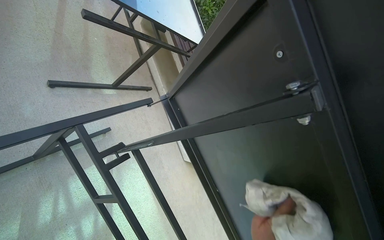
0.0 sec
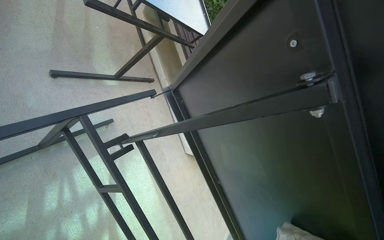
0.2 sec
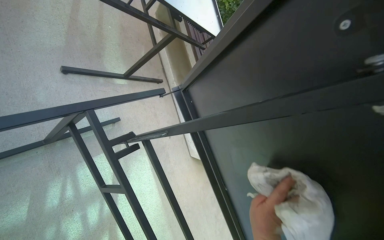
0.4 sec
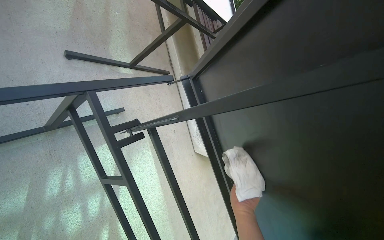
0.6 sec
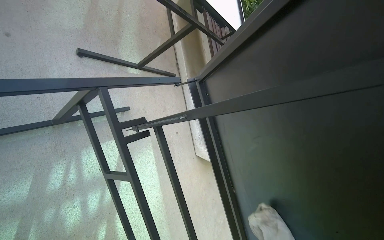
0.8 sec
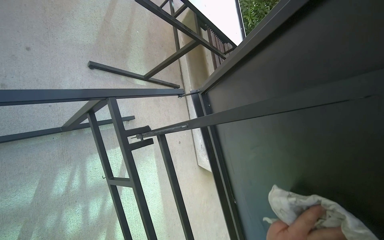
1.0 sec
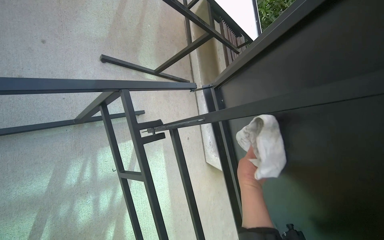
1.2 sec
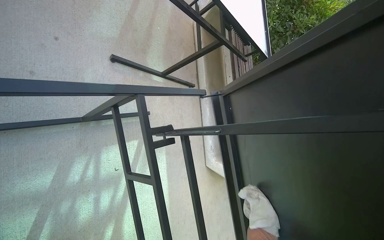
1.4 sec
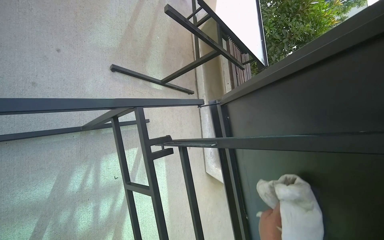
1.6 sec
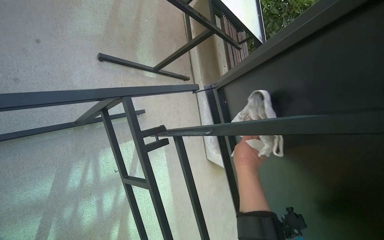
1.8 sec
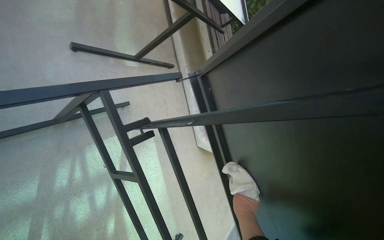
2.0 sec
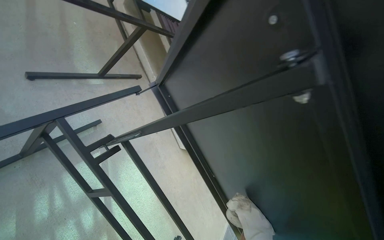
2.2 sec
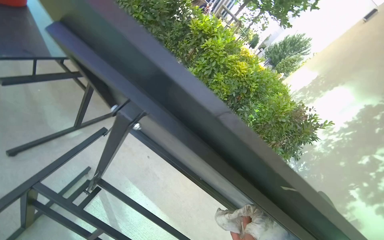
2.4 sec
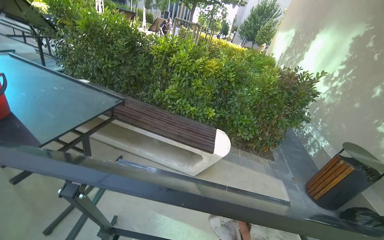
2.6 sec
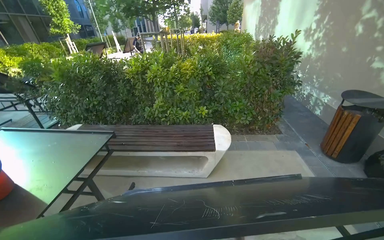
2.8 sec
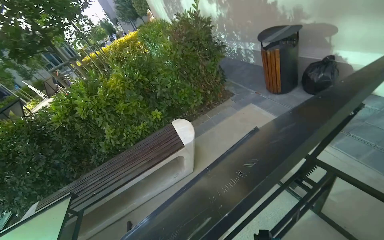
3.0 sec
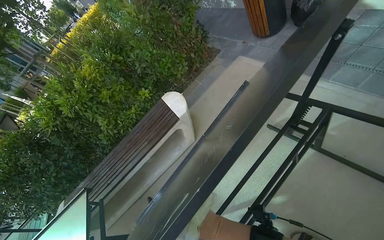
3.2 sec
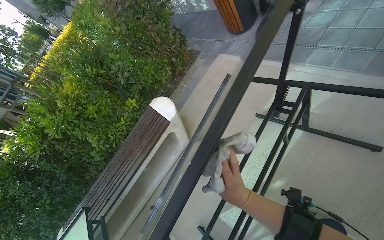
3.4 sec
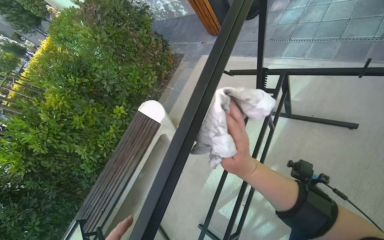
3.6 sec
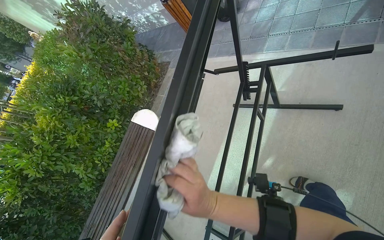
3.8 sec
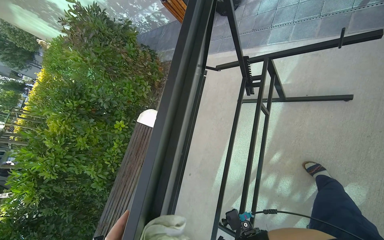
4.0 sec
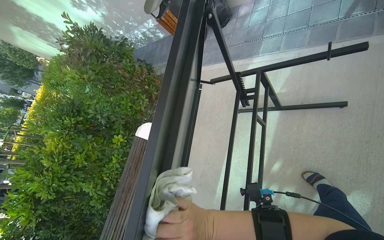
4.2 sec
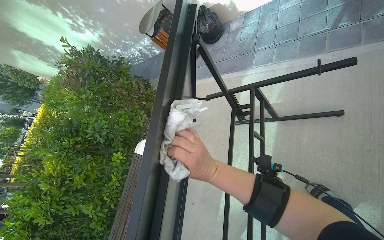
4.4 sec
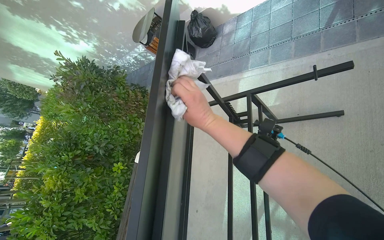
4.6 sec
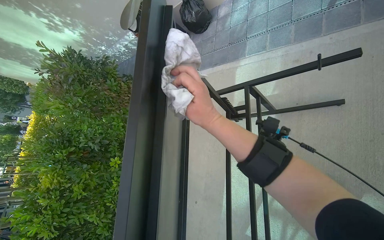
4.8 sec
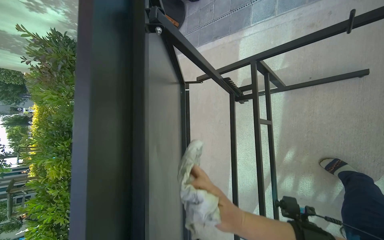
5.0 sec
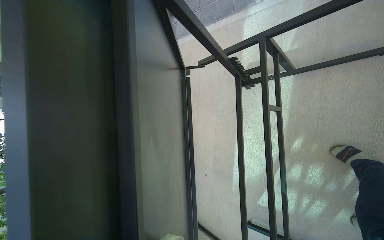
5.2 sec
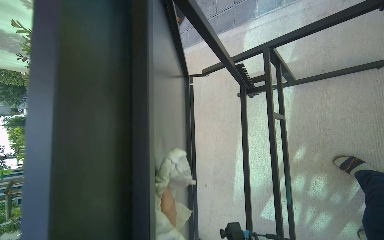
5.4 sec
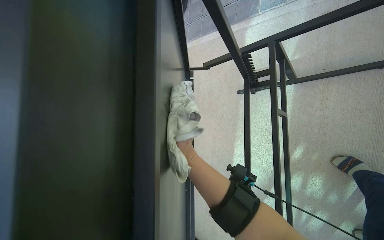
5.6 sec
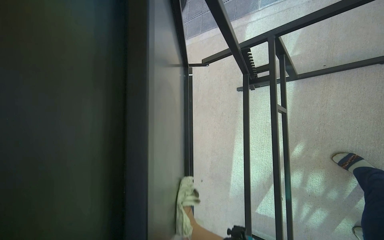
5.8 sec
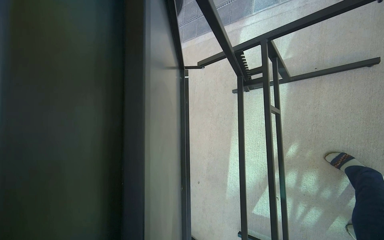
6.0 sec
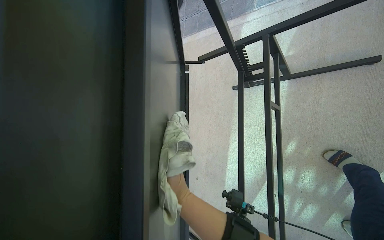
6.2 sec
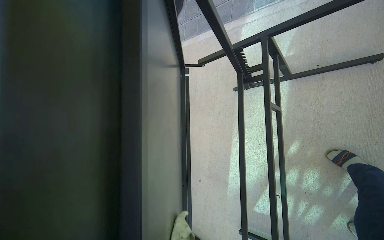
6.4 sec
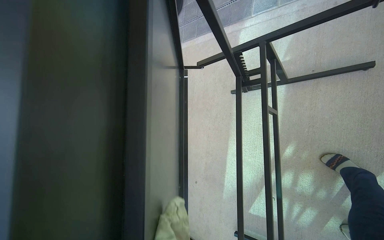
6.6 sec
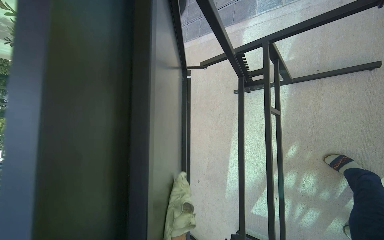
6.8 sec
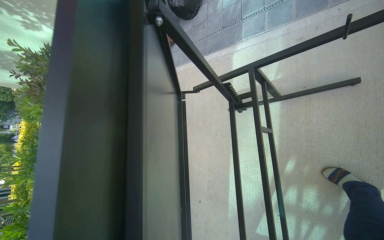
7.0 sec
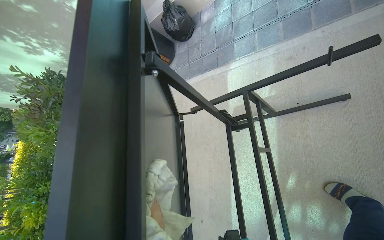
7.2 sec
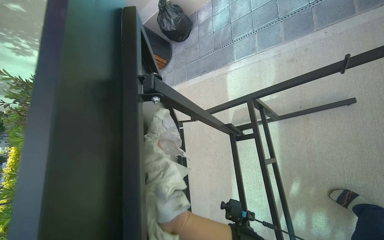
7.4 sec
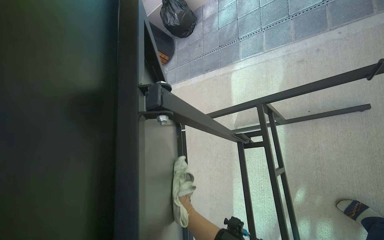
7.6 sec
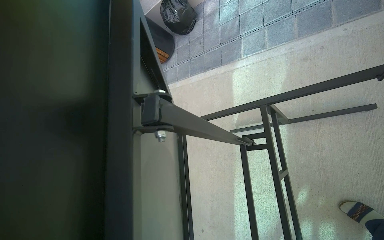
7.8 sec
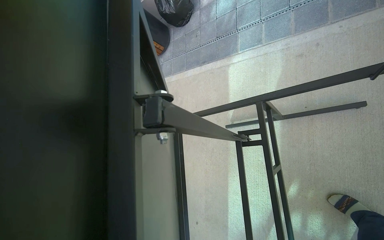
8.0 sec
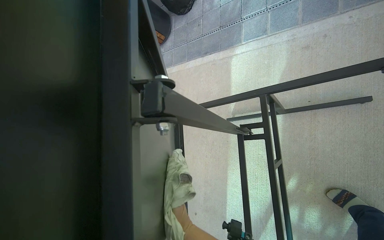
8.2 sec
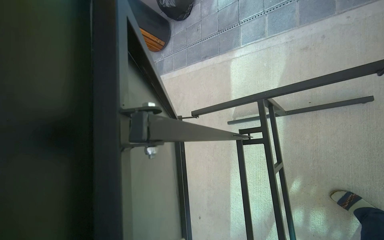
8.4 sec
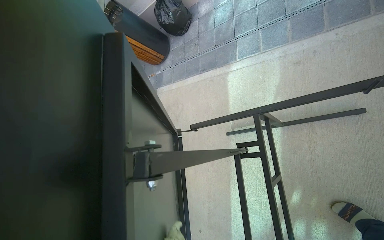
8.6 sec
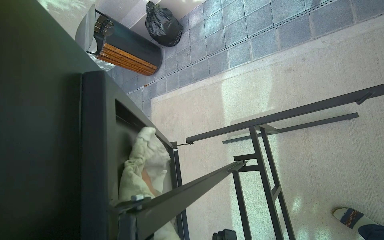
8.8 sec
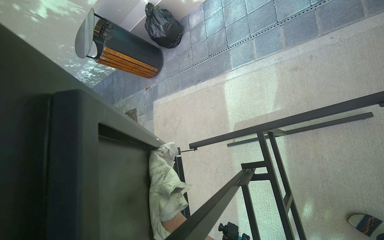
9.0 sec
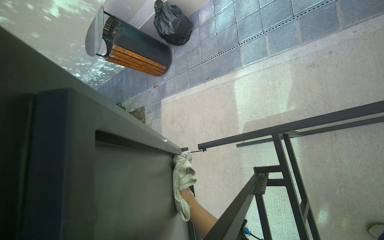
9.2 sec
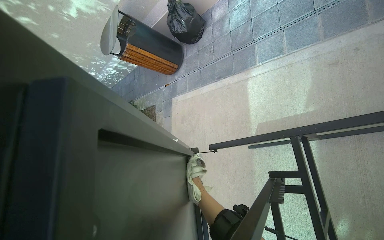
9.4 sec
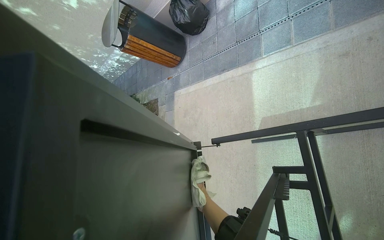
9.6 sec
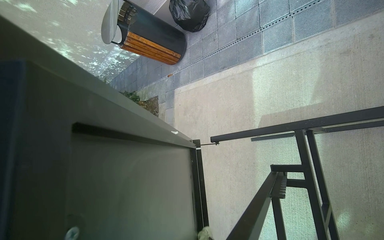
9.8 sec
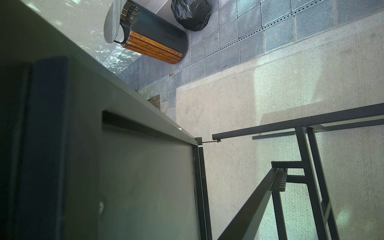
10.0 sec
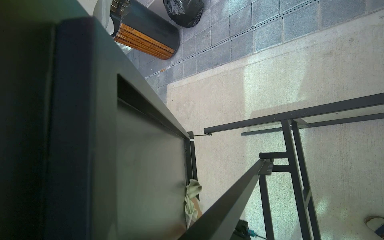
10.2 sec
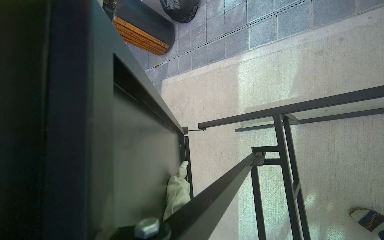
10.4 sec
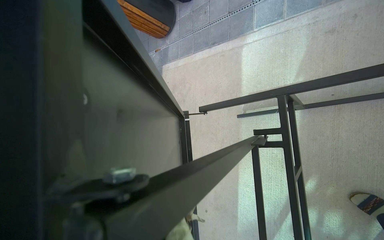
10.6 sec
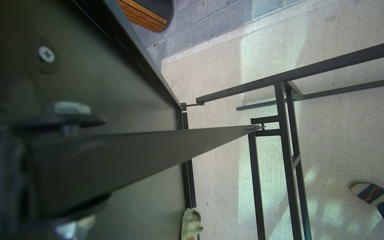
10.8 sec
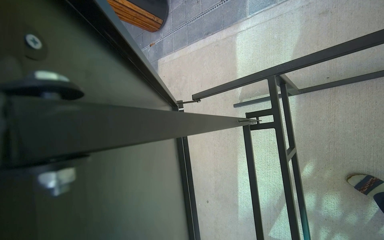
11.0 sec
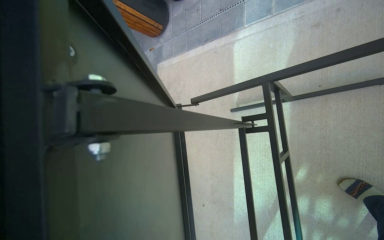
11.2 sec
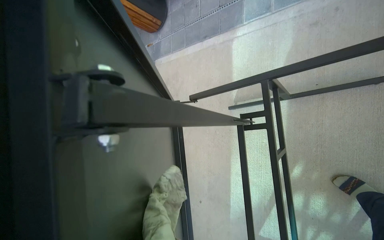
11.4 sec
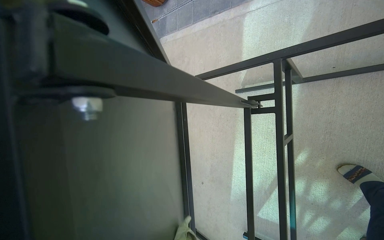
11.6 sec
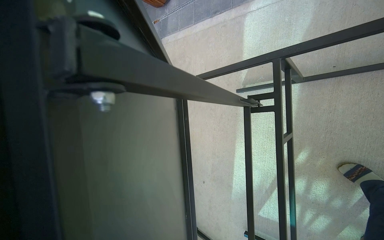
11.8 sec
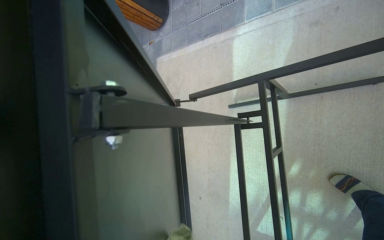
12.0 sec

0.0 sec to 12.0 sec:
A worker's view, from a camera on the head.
Job: wiping surfaces.
The whole recording: Wiping outdoor table frame. The worker wipes the frame and underside of an outdoor table with a cloth.
1.6 sec to 3.0 sec: The wearer moves about 70 cm. The wearer's head swings about 115 degrees to the right.
3.0 sec to 4.4 sec: The scene turns some 50 degrees counterclockwise in the picture.
4.4 sec to 6.0 sec: The view tilts approximately 15 degrees downward. The right hand goes about 35 cm farther from the camera.

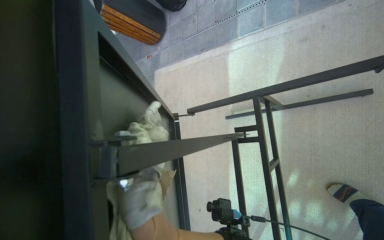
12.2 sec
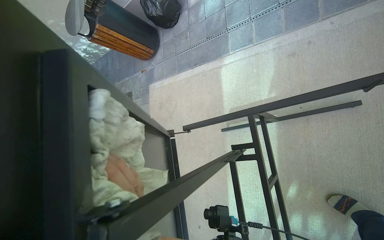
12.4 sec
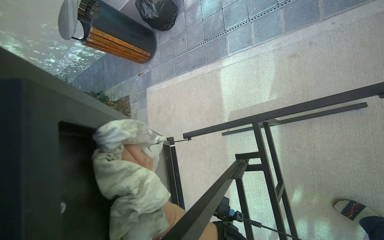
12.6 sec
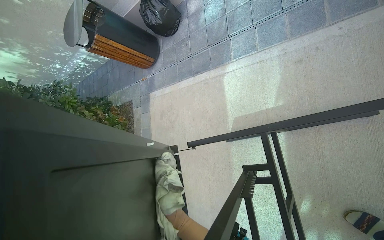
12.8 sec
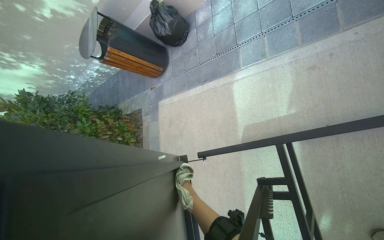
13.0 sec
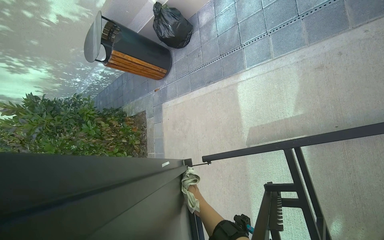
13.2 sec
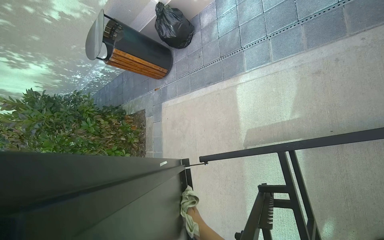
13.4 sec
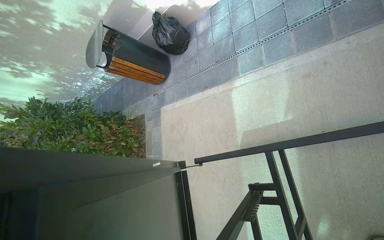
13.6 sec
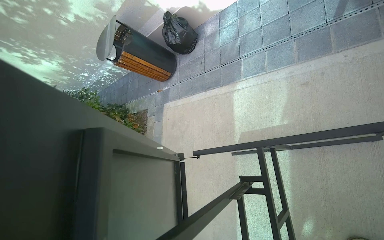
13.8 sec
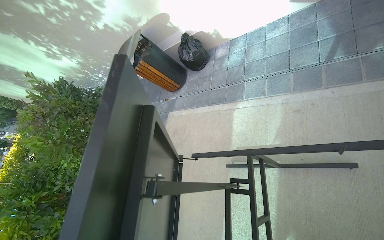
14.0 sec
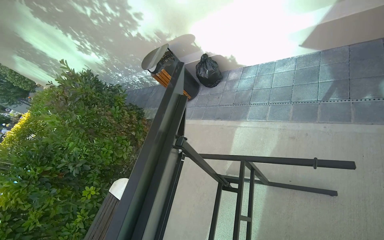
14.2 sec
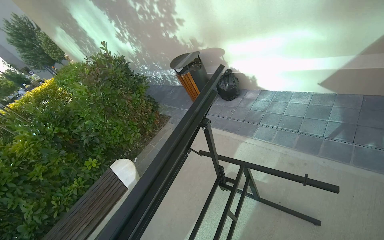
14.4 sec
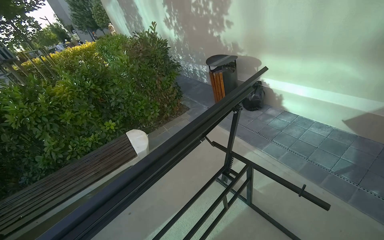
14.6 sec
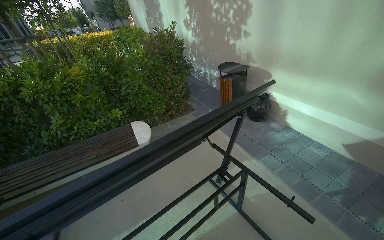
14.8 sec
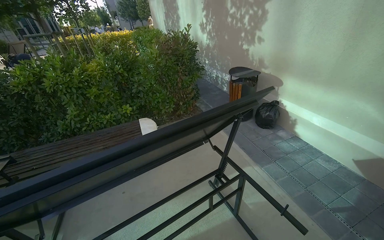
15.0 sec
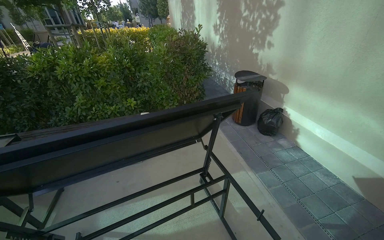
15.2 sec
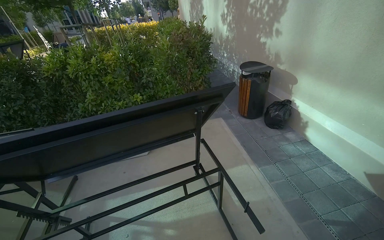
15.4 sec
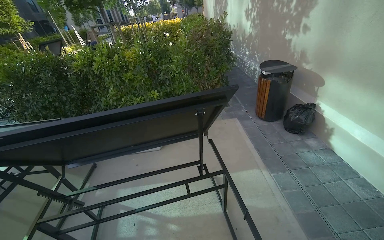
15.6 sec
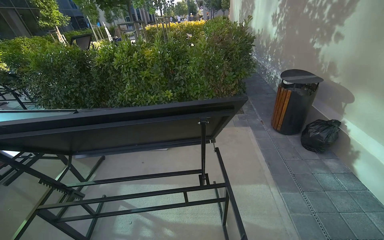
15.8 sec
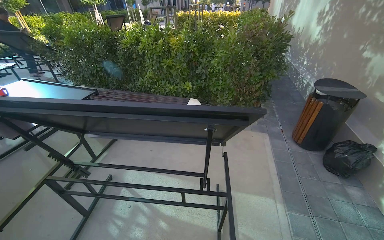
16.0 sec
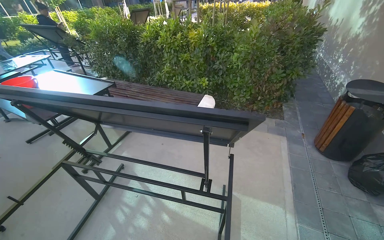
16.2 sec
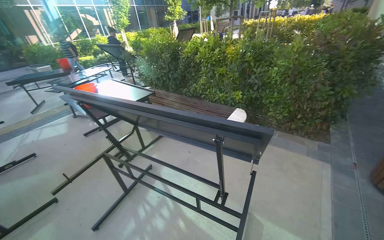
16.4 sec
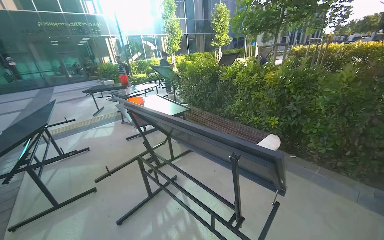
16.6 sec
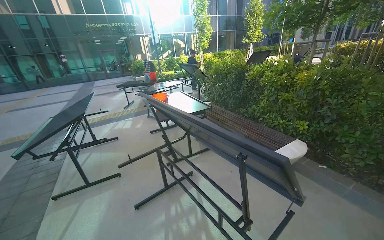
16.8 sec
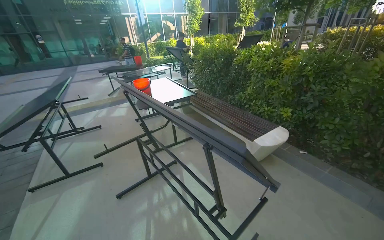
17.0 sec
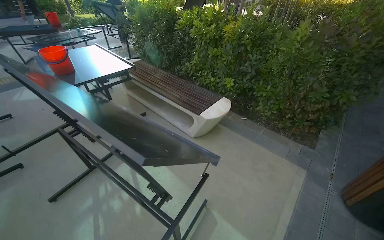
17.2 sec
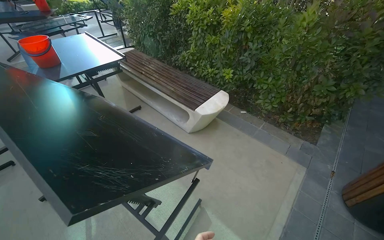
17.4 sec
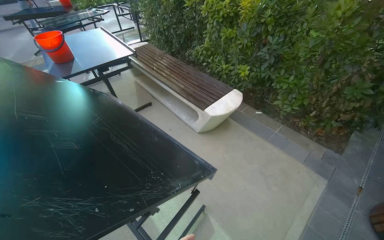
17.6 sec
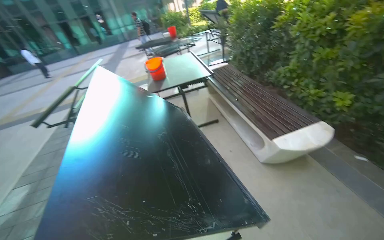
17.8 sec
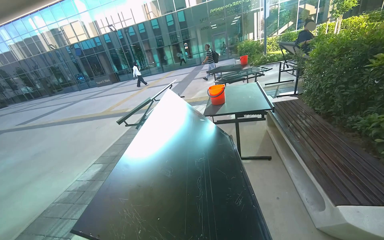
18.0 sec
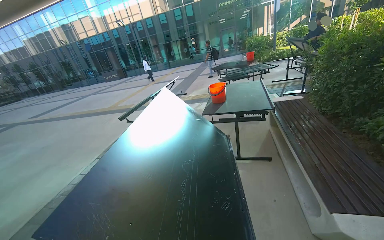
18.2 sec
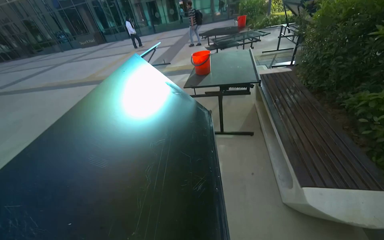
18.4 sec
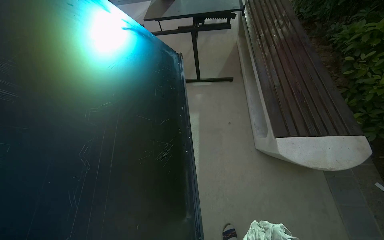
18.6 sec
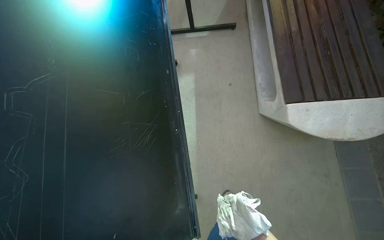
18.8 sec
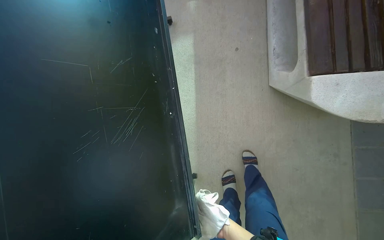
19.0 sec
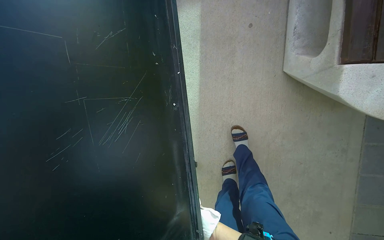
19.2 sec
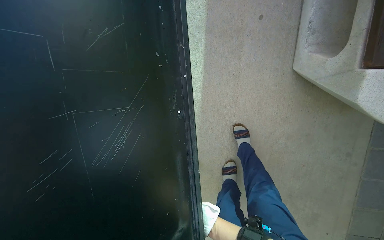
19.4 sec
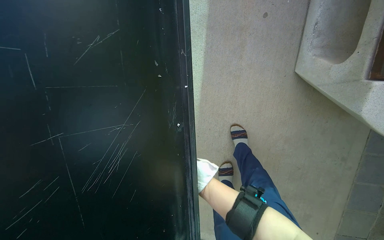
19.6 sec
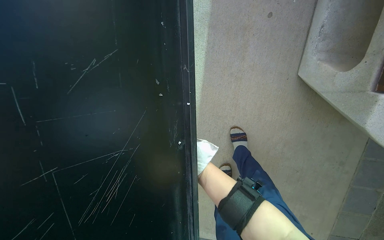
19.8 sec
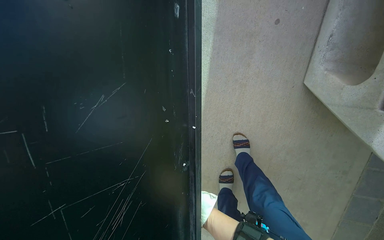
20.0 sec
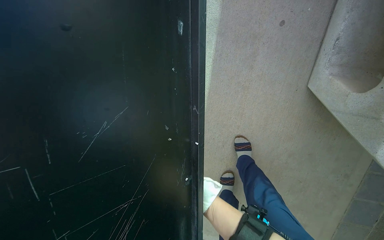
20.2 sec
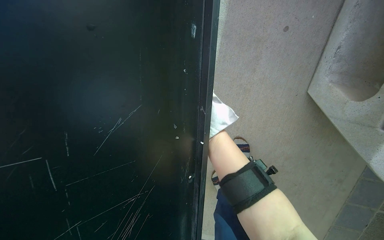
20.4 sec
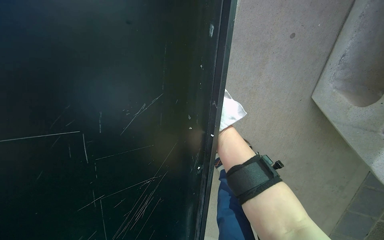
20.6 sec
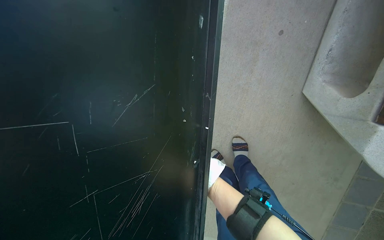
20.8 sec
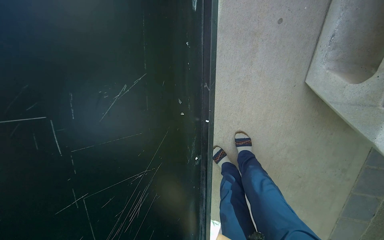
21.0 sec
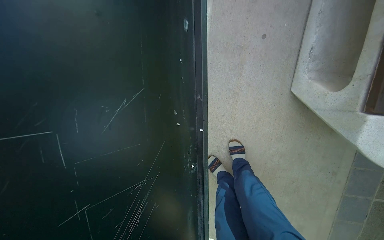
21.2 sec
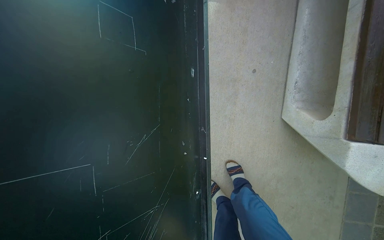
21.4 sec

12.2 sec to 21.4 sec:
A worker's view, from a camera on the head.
Job: wiping surfaces.
The whole recording: Wiping outdoor table frame. The worker wipes the frame and underside of an outdoor table with a cloth.
13.8 sec to 15.2 sec: The wearer moves some 60 cm. The head rotates roughly 75 degrees to the left. The camera pitches upward, by some 15 degrees.
15.2 sec to 16.8 sec: The head travels roughly 60 cm. The head turns to the left by approximately 80 degrees.
16.8 sec to 18.4 sec: The wearer moves roughly 90 cm. The head turns to the left by roughly 40 degrees. The wearer looks roughly 15 degrees further downward.
18.4 sec to 19.8 sec: The camera travels some 60 cm. The view tips downward by approximately 50 degrees.
